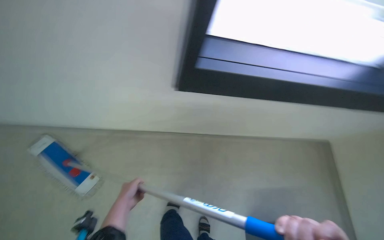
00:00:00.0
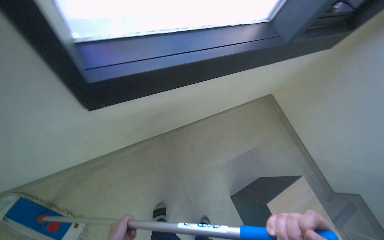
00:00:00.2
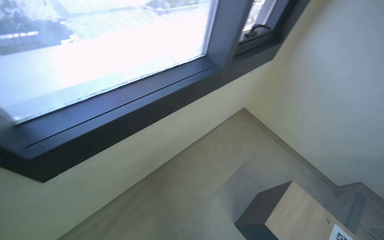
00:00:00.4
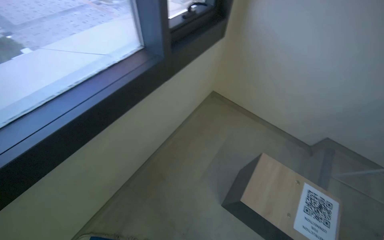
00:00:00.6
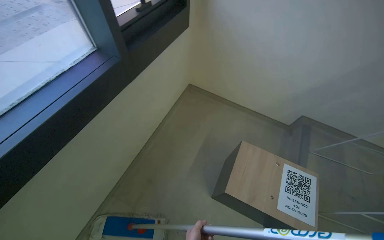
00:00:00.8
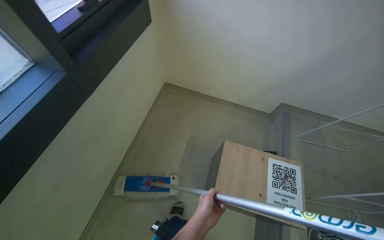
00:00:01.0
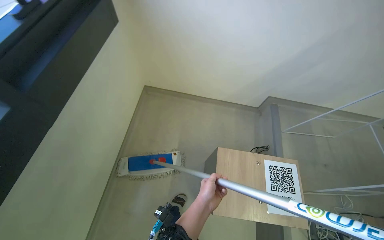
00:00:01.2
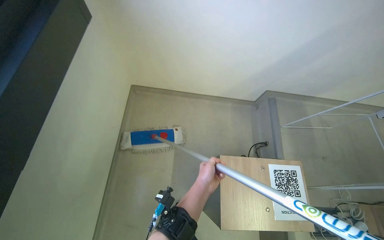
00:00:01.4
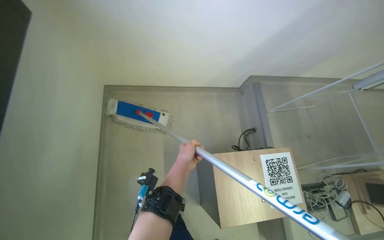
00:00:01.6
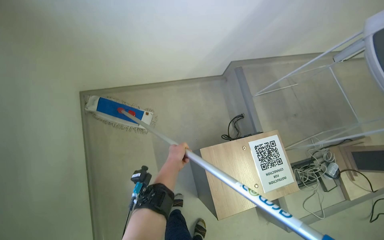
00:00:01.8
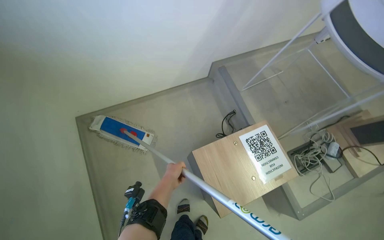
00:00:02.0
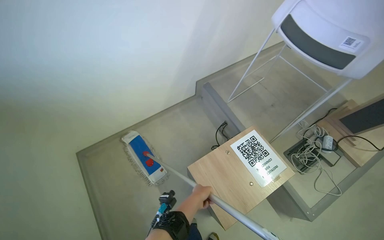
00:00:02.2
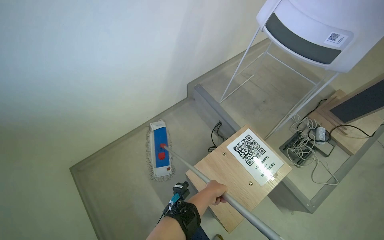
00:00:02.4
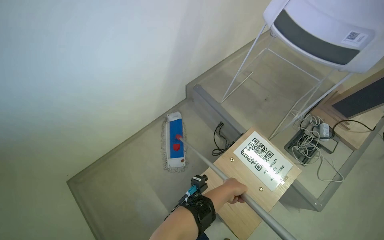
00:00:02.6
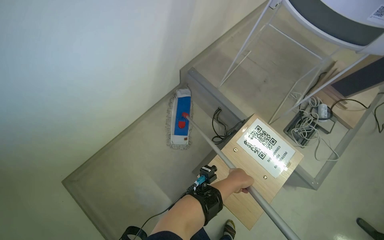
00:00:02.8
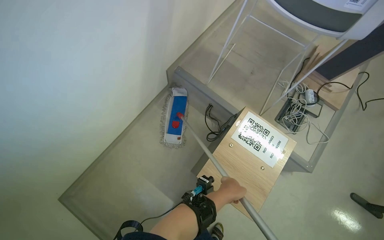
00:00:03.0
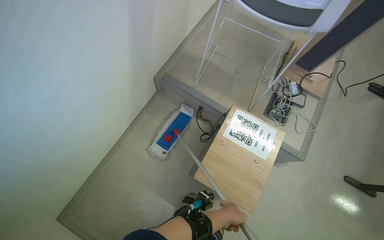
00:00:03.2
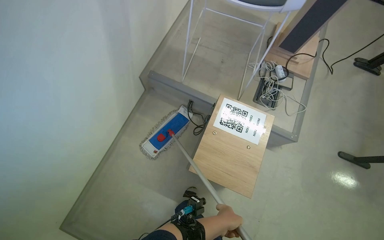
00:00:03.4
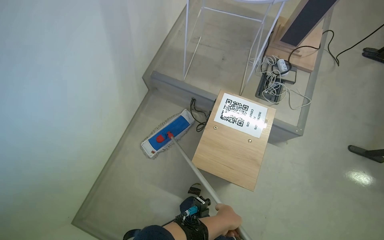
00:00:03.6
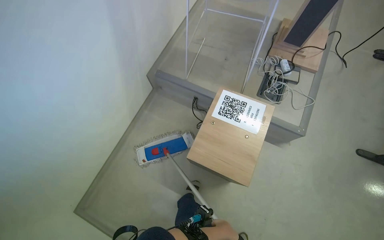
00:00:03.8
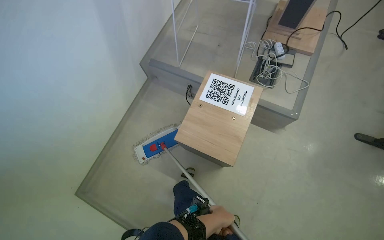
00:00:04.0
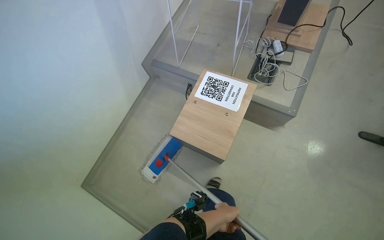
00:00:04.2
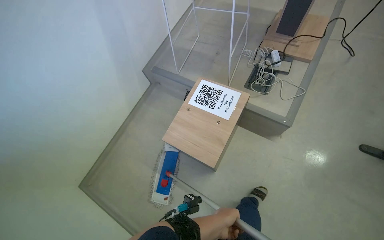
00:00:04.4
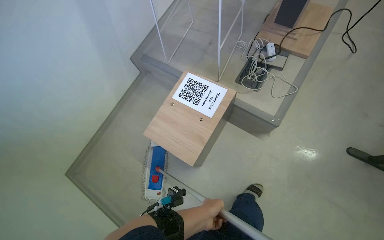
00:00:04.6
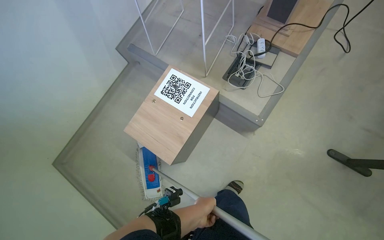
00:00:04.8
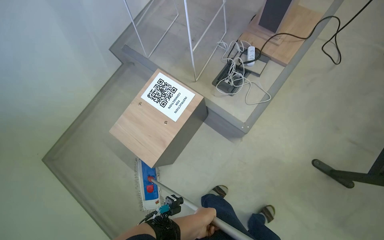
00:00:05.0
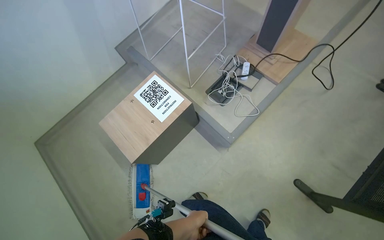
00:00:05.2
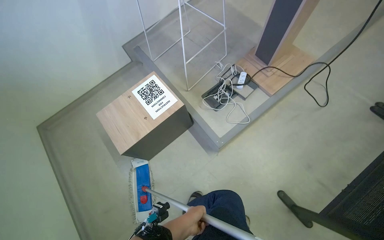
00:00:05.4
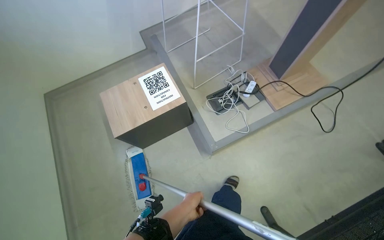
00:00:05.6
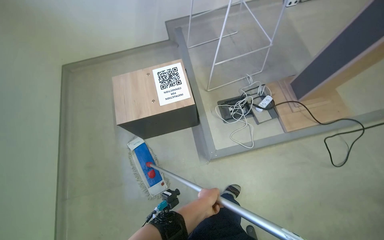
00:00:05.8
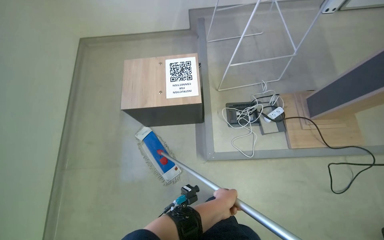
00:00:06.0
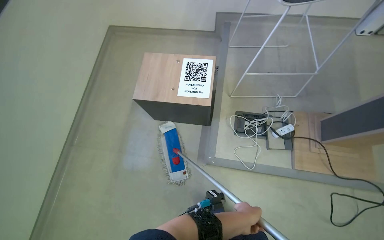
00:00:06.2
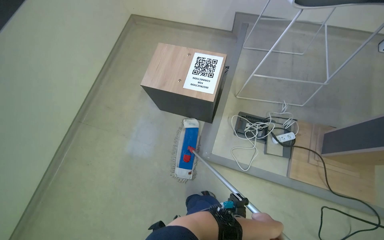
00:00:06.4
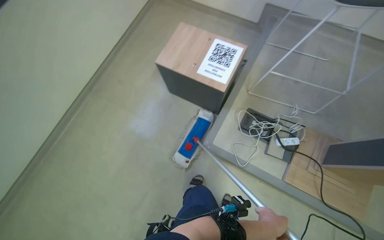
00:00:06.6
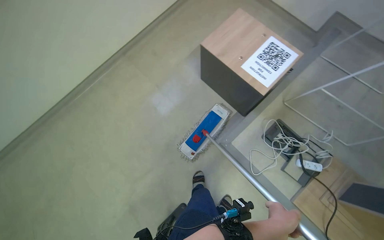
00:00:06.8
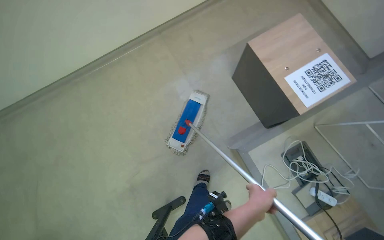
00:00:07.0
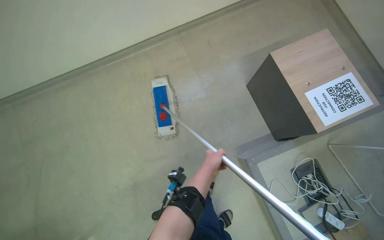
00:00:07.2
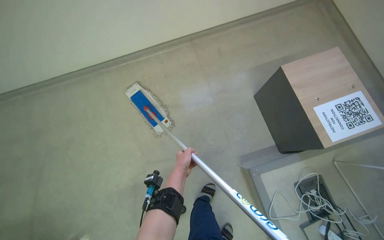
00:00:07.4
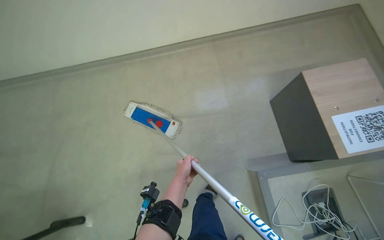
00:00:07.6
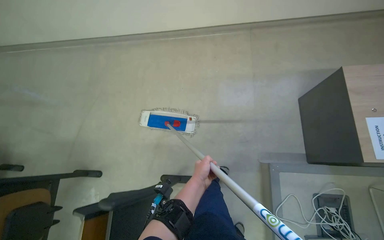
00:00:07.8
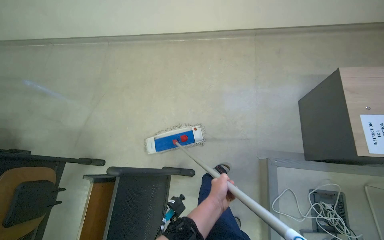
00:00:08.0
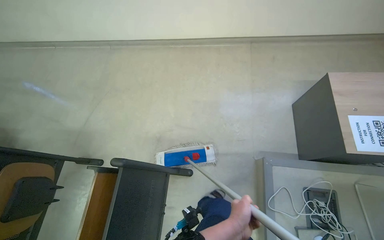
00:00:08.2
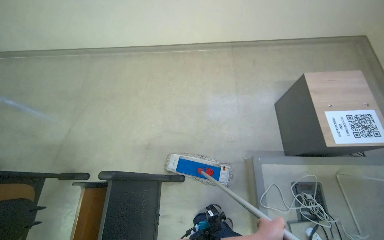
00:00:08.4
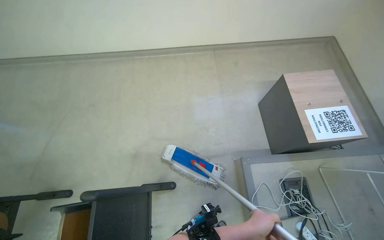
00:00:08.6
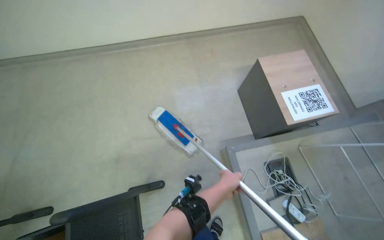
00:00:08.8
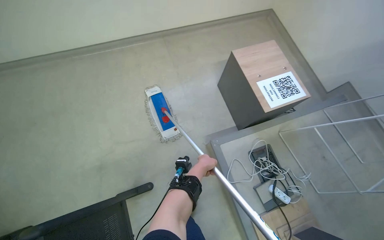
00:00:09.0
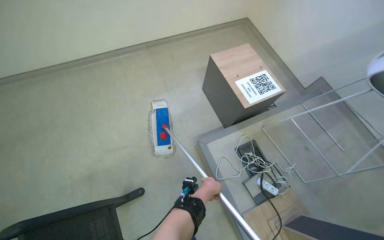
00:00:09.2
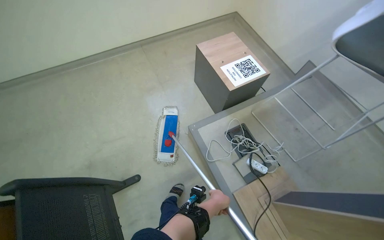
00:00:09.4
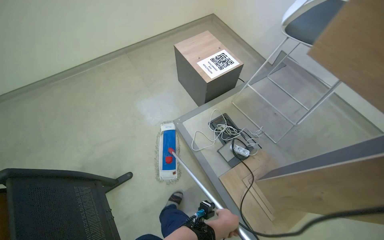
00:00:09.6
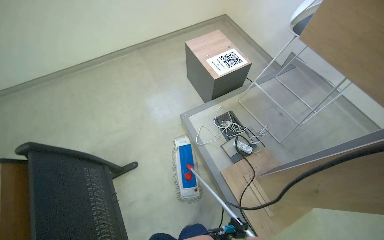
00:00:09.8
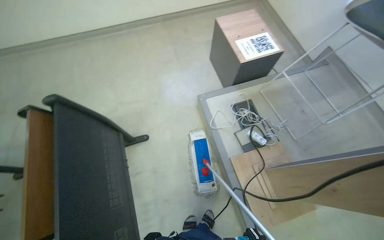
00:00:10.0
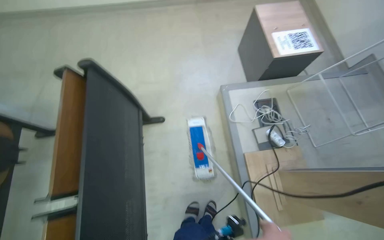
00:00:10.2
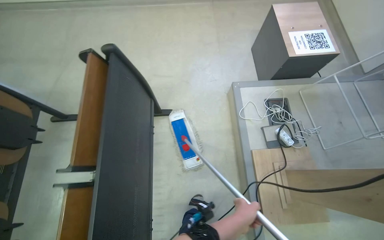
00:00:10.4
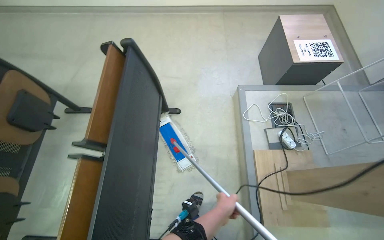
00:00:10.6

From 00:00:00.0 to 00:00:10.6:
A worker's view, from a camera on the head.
Job: mopping floor.
The whole recording: Mopping lecture hall floor. The worker mops the floor in the lecture hall, moving the mop between rows of seats.
From 00:00:00.0 to 00:00:01.6: The head travels about 70 cm. The head rotates about 55 degrees to the right.
From 00:00:01.6 to 00:00:03.0: The scene rotates counterclockwise by approximately 45 degrees.
From 00:00:03.0 to 00:00:04.6: The camera is carried to the right, some 60 cm.
From 00:00:04.6 to 00:00:06.0: The head travels approximately 50 cm. Everything in view rotates about 55 degrees clockwise.
From 00:00:06.0 to 00:00:07.6: The head rotates roughly 80 degrees to the left.
From 00:00:09.0 to 00:00:10.6: The camera travels approximately 70 cm.
